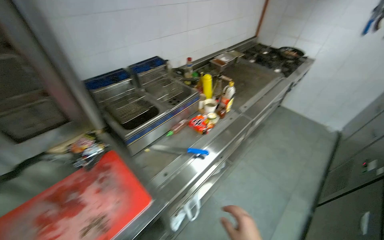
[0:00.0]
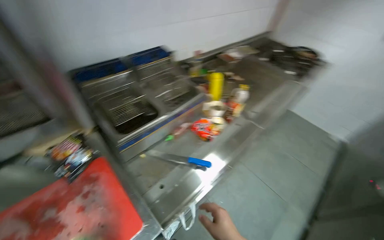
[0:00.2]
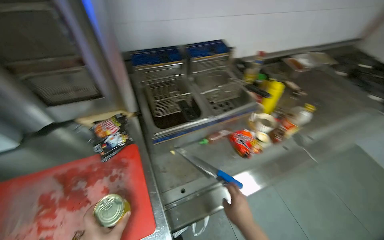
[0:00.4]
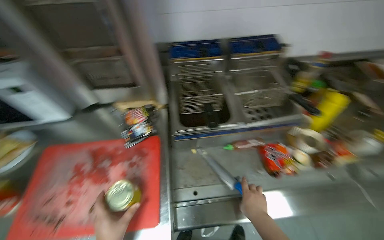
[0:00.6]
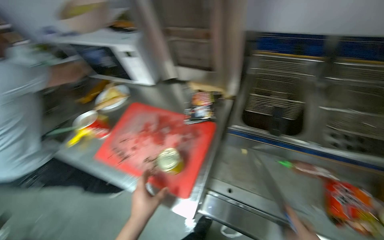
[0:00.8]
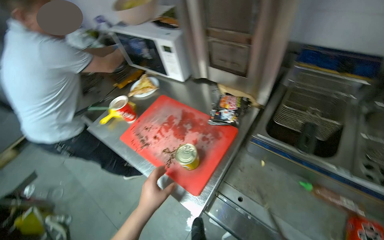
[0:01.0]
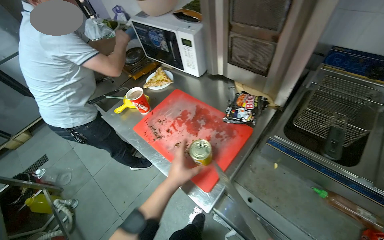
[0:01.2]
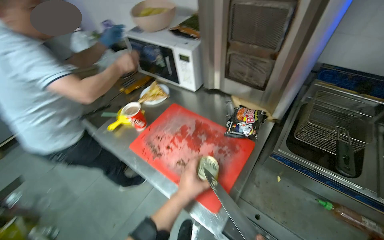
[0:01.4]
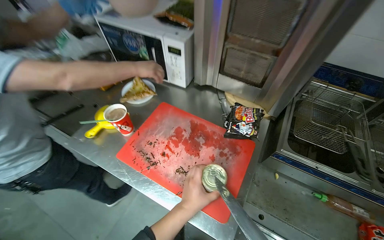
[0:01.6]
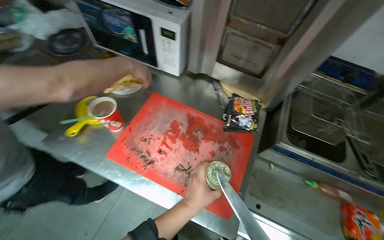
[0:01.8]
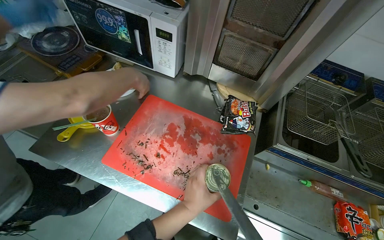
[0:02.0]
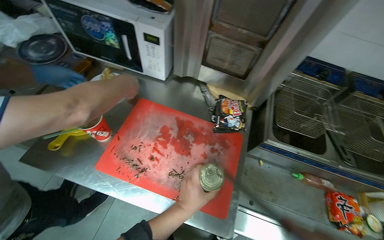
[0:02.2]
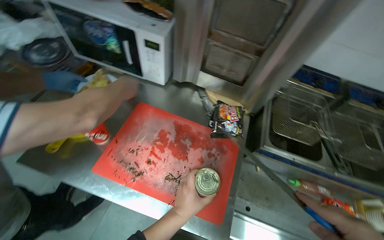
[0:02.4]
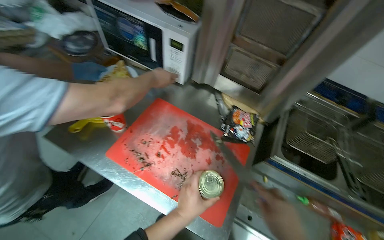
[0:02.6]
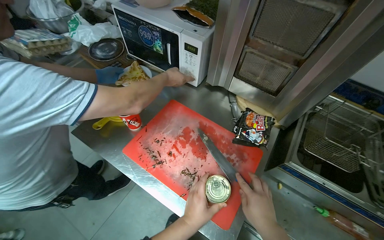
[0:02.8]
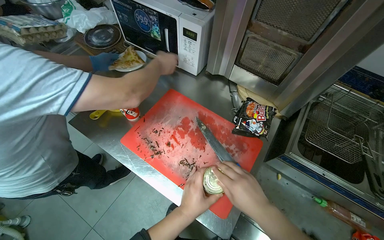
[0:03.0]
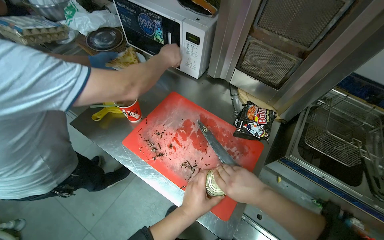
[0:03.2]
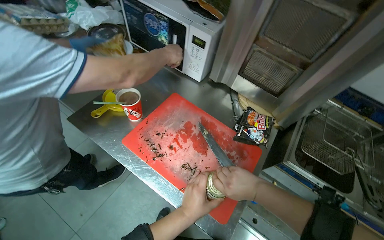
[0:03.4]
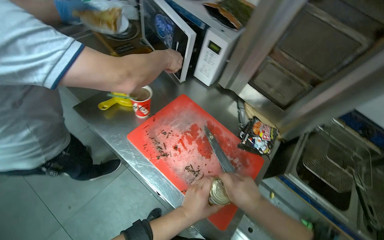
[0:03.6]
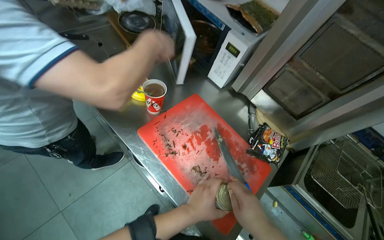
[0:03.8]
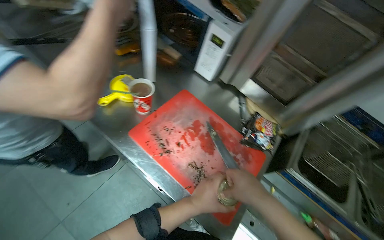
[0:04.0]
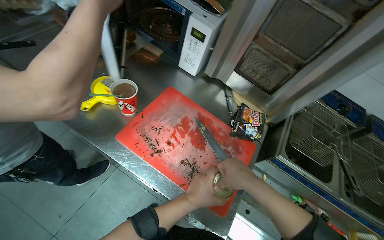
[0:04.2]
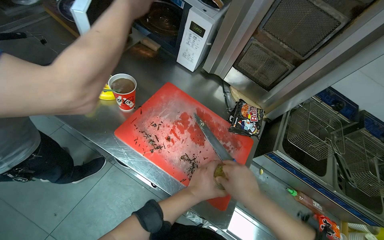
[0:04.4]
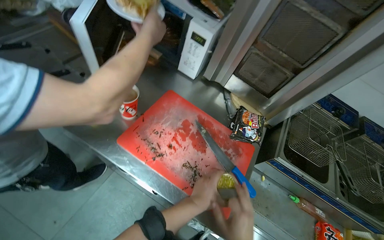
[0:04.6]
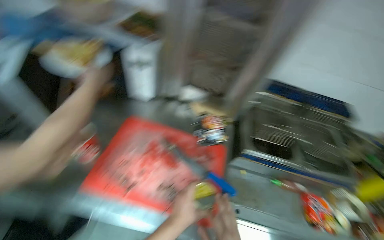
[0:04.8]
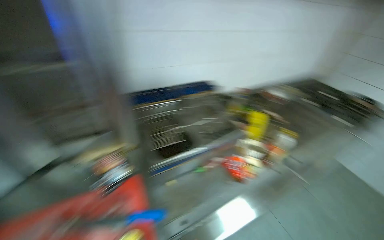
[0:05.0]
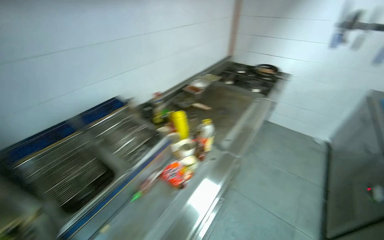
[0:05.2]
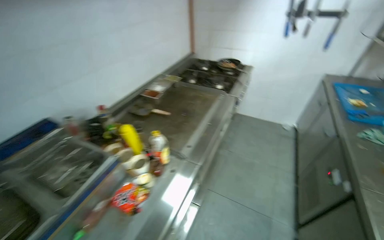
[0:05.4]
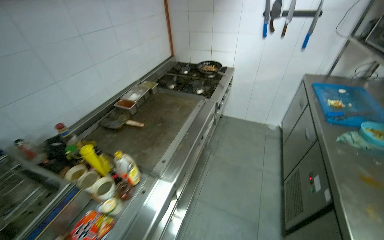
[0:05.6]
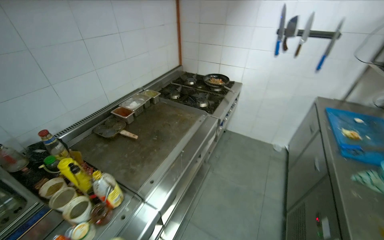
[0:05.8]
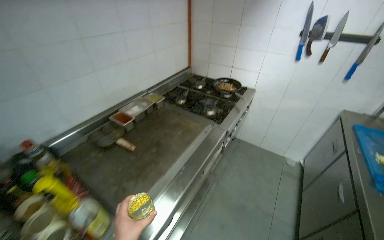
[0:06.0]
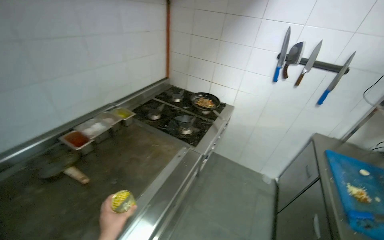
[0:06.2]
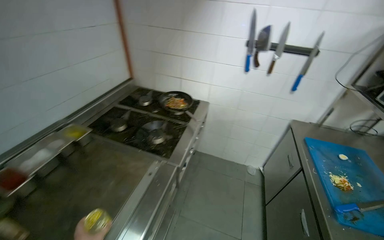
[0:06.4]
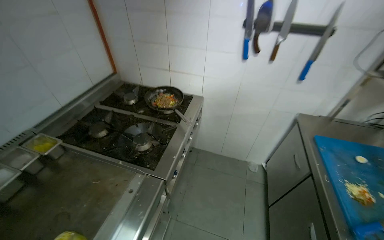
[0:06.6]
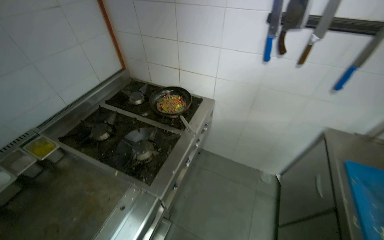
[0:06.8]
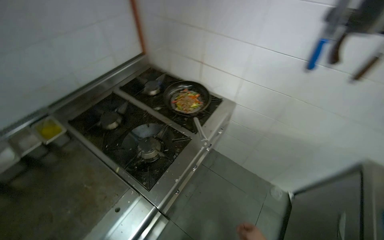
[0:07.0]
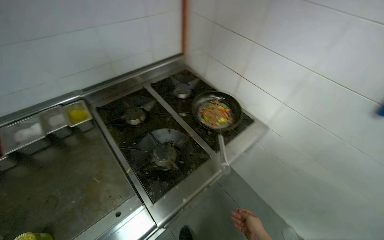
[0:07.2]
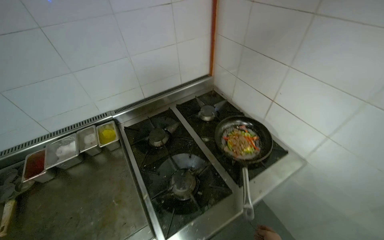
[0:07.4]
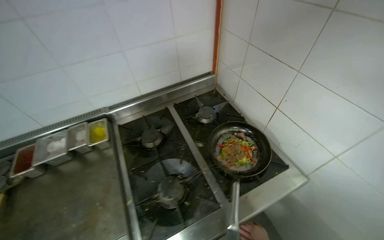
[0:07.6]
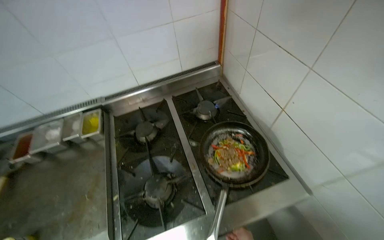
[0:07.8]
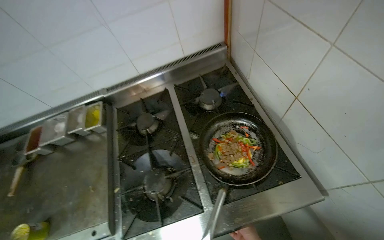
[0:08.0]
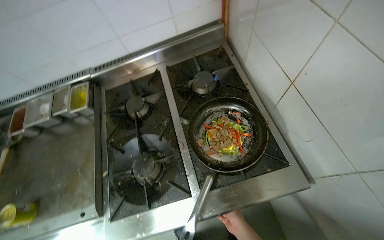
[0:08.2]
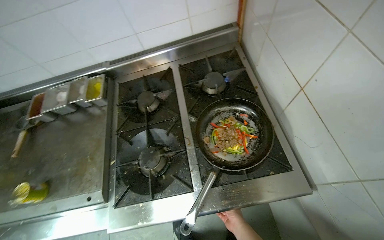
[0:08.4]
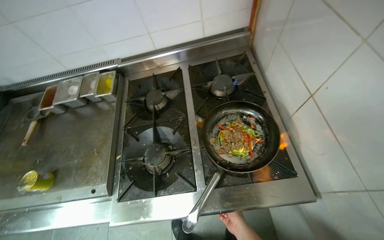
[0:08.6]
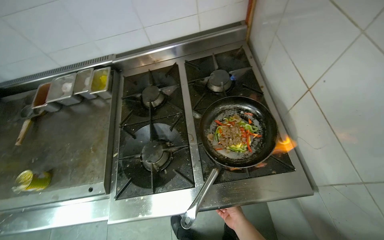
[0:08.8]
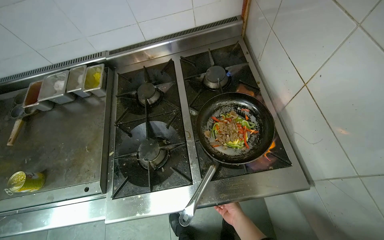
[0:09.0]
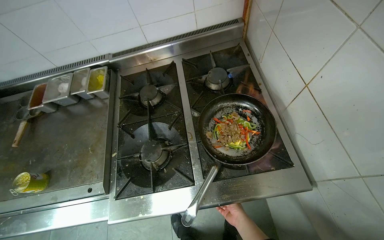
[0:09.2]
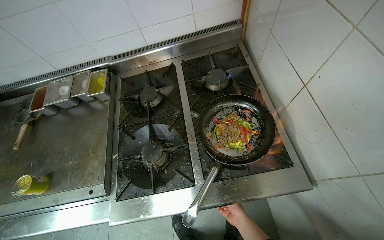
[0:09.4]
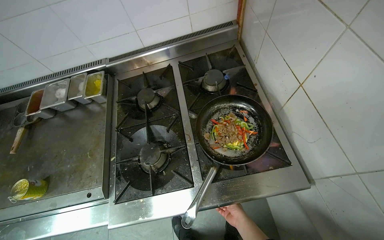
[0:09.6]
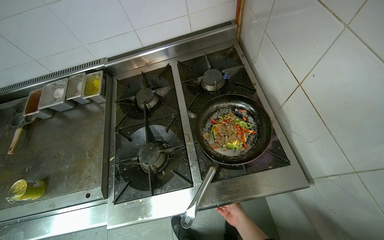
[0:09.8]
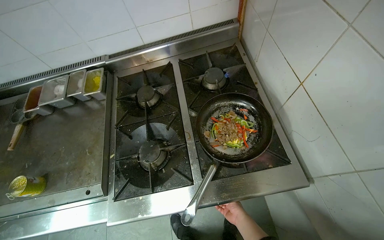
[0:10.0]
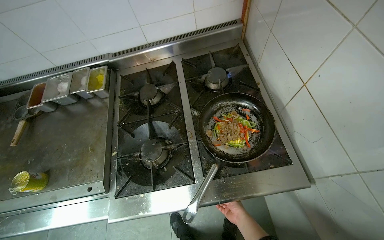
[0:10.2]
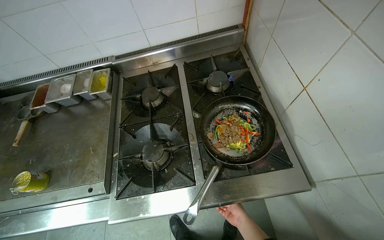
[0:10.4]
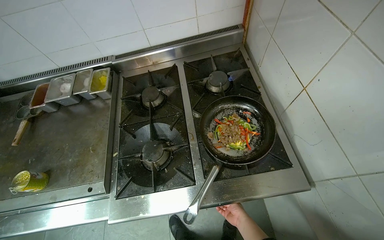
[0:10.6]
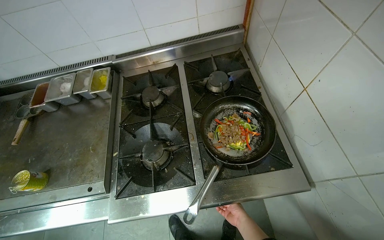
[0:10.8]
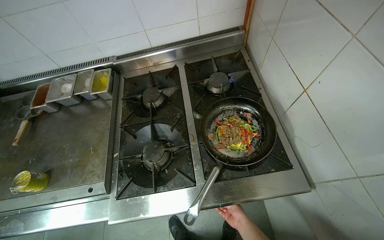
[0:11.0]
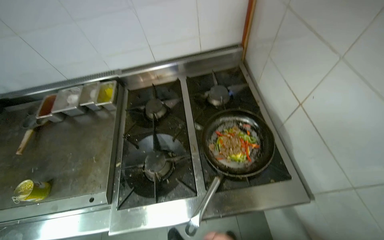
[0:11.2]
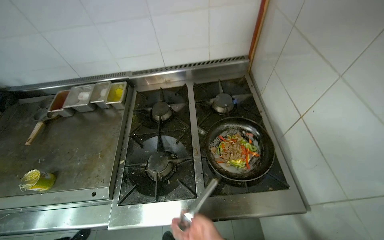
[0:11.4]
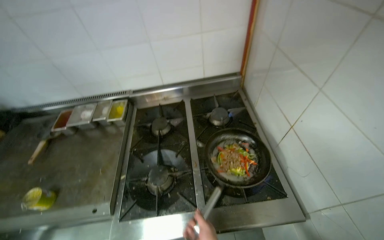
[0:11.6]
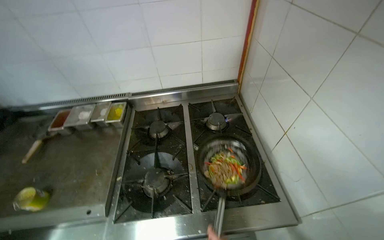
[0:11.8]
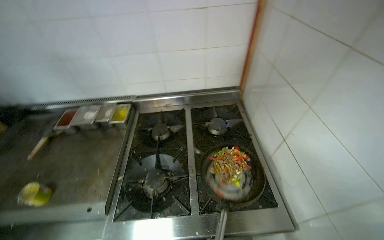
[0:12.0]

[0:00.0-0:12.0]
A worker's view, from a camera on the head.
Job: cooking food.
The whole recording: Preparing ingredients and cooking. The worker adds vegetables to a pan, chops ingredients on a cutting board, and then adds meat to the pan.
0:00.0 to 0:01.6: The wearer looks roughly 75 degrees further to the left. The view tilts some 15 degrees downward.
0:04.4 to 0:06.0: The camera is carried some 1 m. The head turns to the right by about 90 degrees.
0:06.0 to 0:07.6: The head travels about 1 m. The wearer looks approximately 35 degrees further to the left.
0:07.6 to 0:09.0: The head turns to the left by about 15 degrees. The view tips downward by roughly 15 degrees.
0:10.4 to 0:12.0: The camera pitches upward, by about 15 degrees.

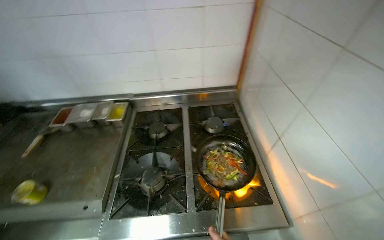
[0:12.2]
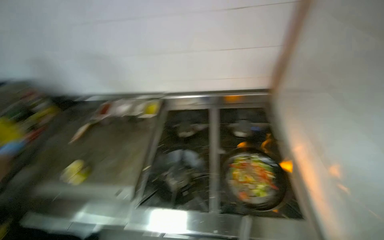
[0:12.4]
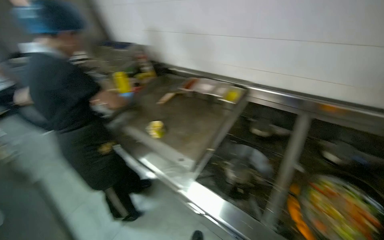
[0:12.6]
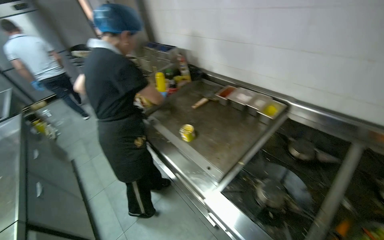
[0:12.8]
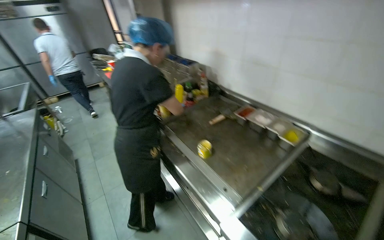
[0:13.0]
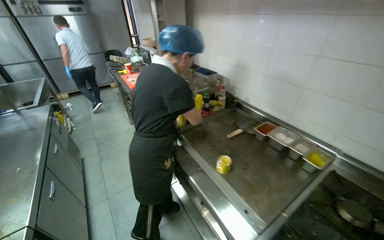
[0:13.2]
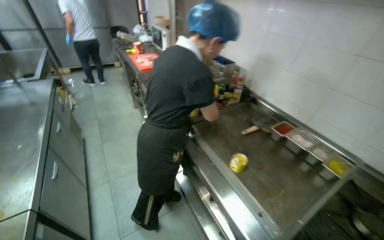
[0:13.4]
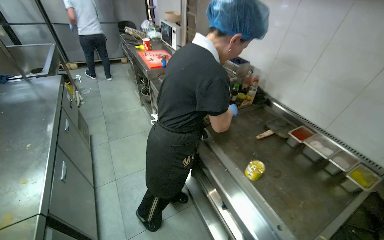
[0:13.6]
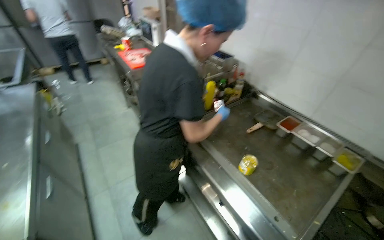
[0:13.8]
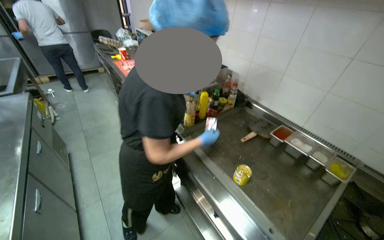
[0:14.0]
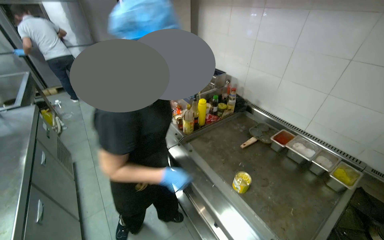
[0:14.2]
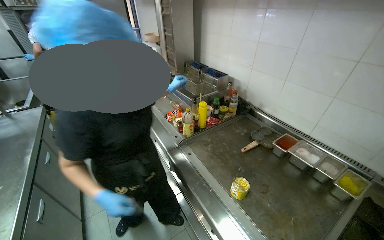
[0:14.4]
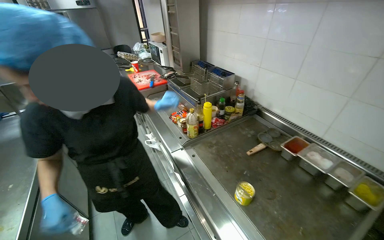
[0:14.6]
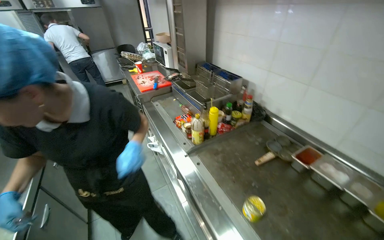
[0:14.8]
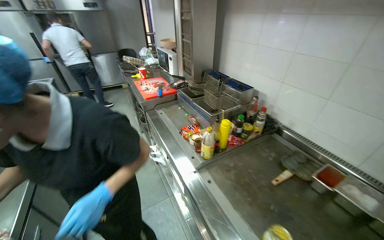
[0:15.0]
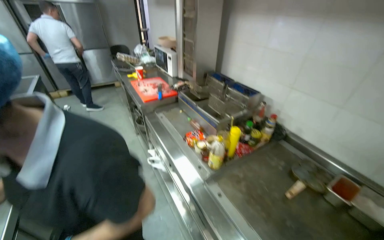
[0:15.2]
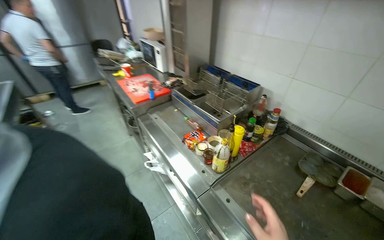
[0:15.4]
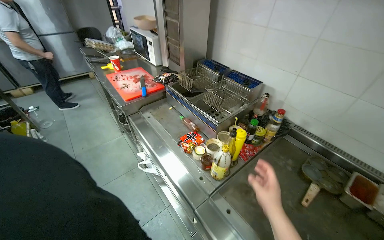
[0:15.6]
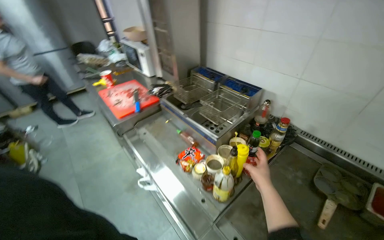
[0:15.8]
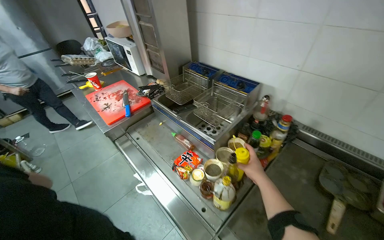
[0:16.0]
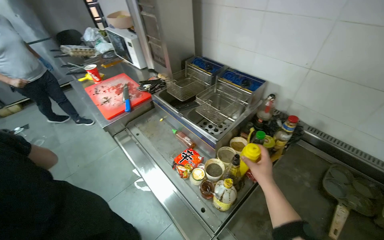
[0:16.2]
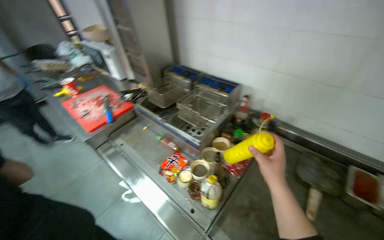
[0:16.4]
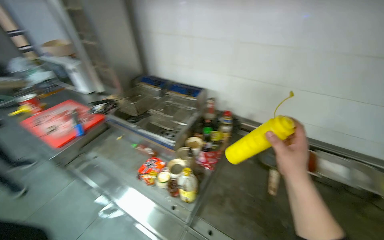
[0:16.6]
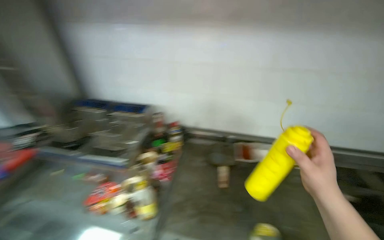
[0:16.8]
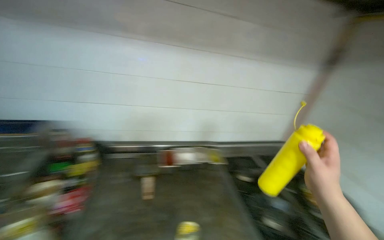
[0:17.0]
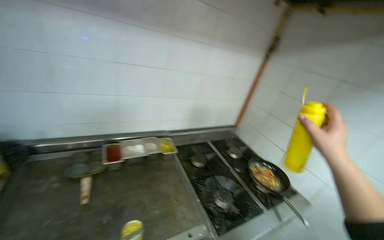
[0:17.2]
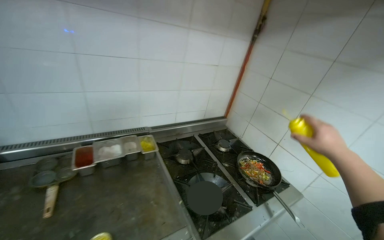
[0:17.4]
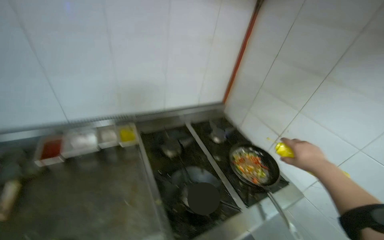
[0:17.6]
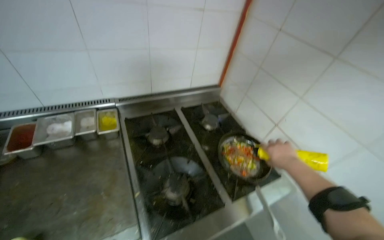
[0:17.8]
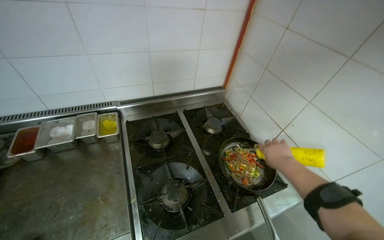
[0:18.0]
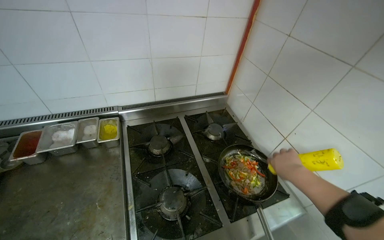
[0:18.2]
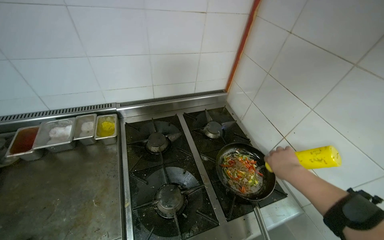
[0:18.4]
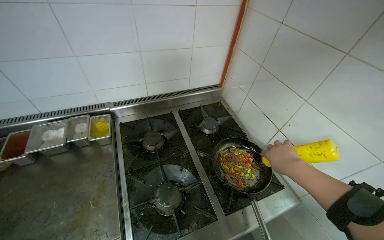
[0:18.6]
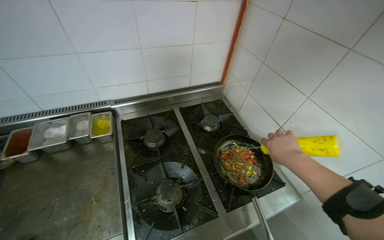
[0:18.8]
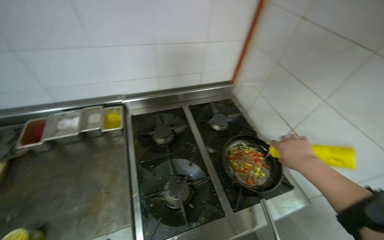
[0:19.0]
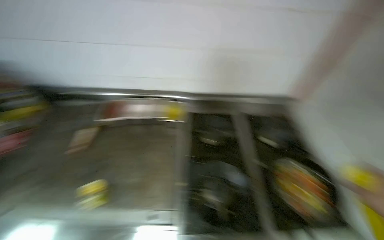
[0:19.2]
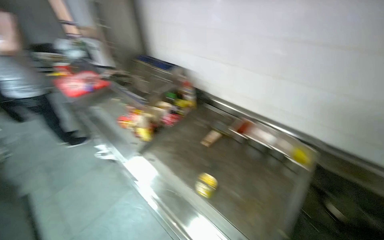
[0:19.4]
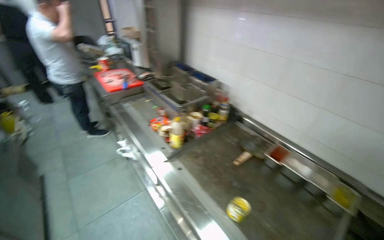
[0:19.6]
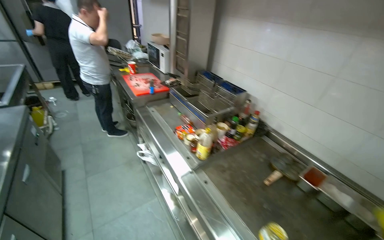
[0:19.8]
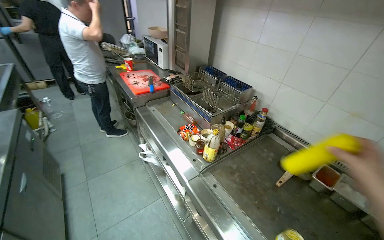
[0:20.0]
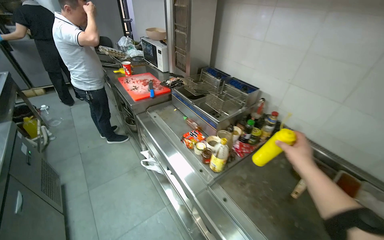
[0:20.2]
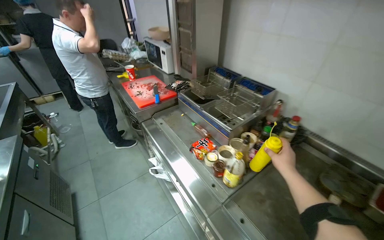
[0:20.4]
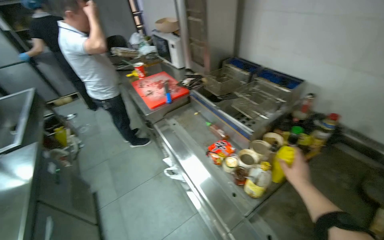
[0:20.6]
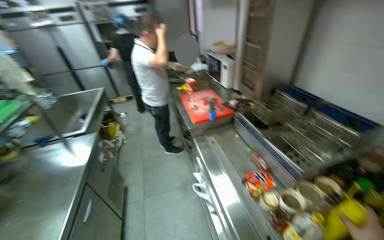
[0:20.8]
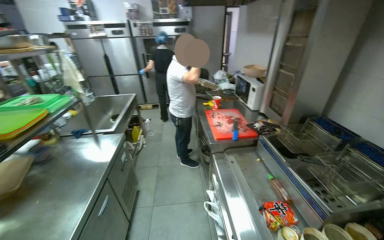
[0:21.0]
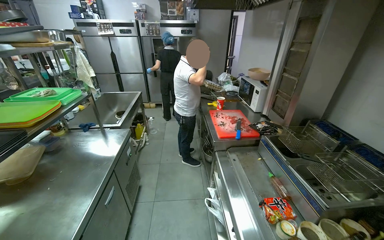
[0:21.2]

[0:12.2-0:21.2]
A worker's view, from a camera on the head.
Job: cooking food.
The whole recording: Preparing ingredients and cooking. The worker adds vegetables to a pan, chops ingredients on a cutting board, and then adds meat to the pan.
0:12.2 to 0:13.8: The head travels approximately 70 cm. The wearer's head swings some 60 degrees to the left.
0:15.2 to 0:16.6: The wearer looks some 30 degrees further to the right.
0:16.6 to 0:18.2: The camera is carried about 90 cm. The head rotates some 50 degrees to the right.
0:18.2 to 0:19.8: The wearer moves approximately 50 cm. The head rotates roughly 50 degrees to the left.
0:19.8 to 0:21.2: The wearer's head swings roughly 30 degrees to the left.
